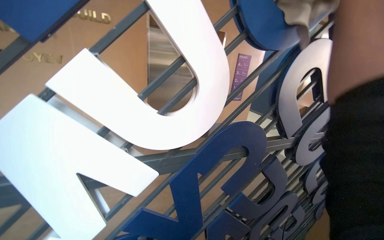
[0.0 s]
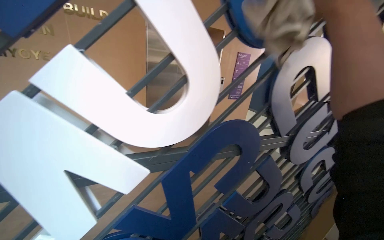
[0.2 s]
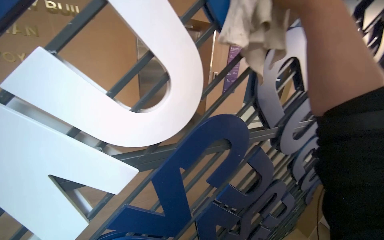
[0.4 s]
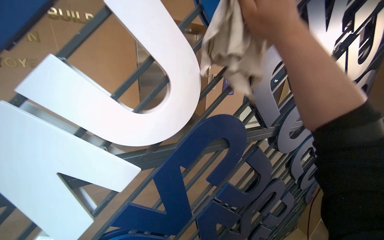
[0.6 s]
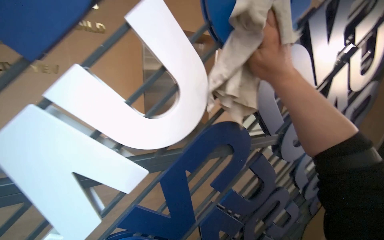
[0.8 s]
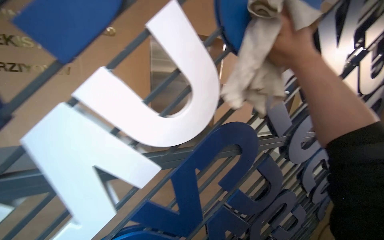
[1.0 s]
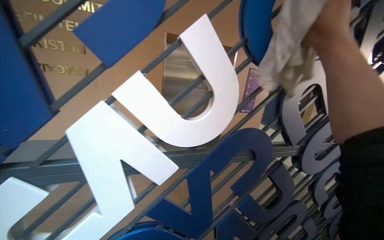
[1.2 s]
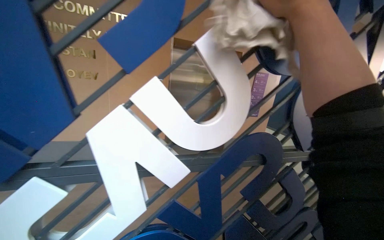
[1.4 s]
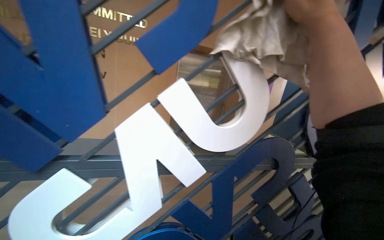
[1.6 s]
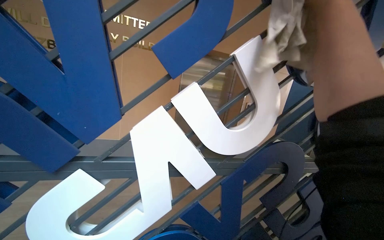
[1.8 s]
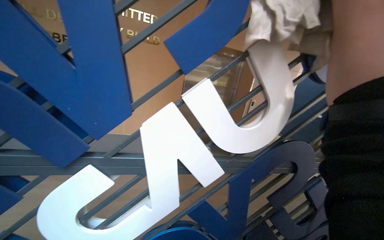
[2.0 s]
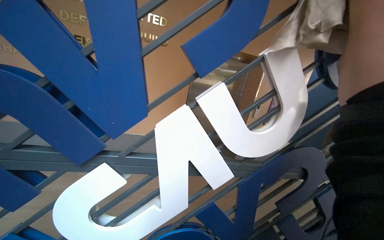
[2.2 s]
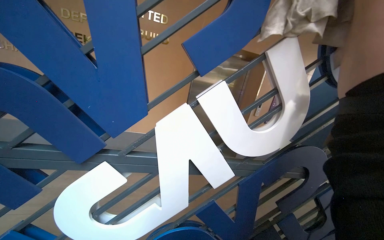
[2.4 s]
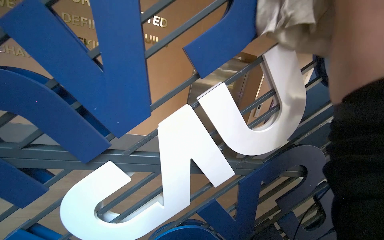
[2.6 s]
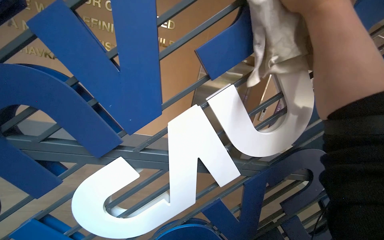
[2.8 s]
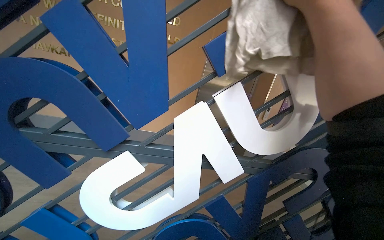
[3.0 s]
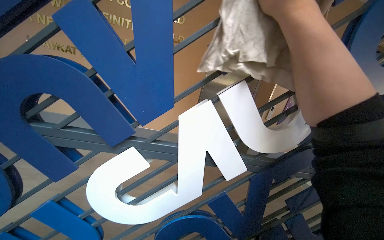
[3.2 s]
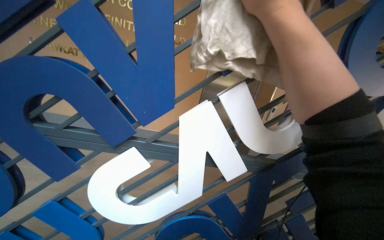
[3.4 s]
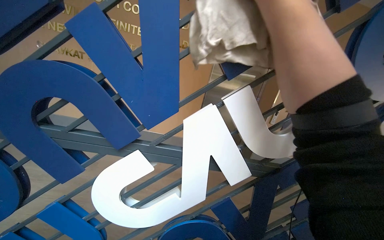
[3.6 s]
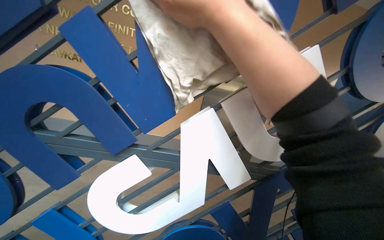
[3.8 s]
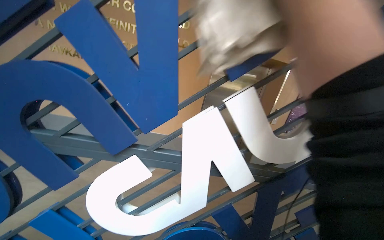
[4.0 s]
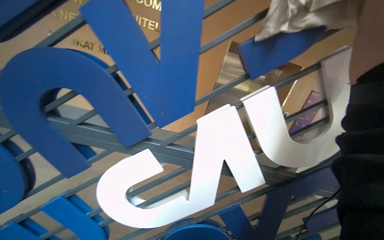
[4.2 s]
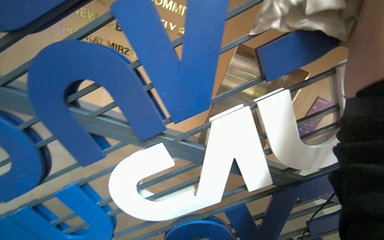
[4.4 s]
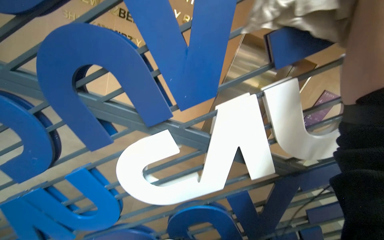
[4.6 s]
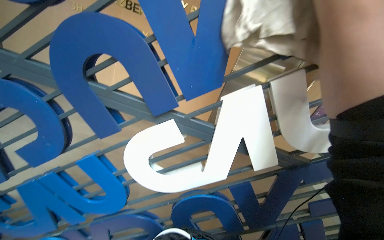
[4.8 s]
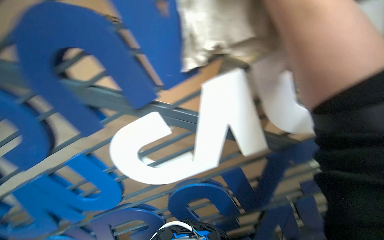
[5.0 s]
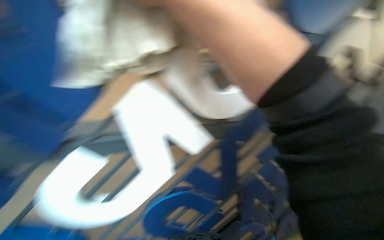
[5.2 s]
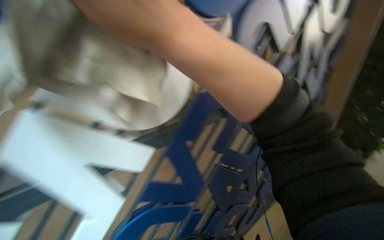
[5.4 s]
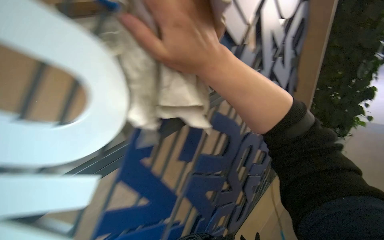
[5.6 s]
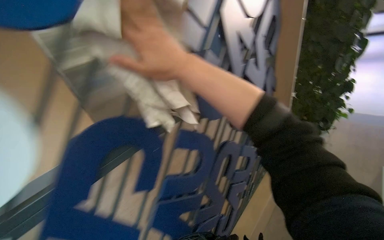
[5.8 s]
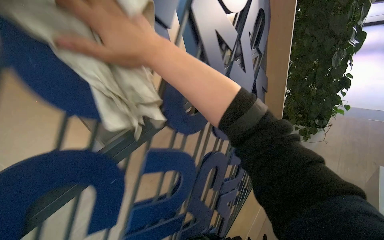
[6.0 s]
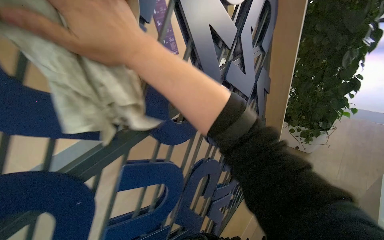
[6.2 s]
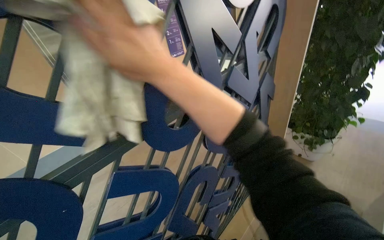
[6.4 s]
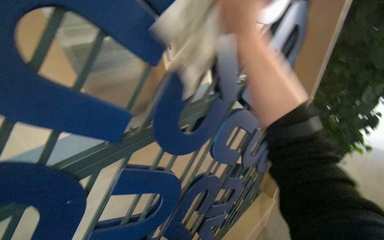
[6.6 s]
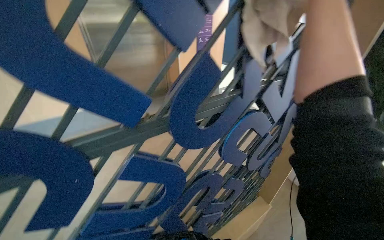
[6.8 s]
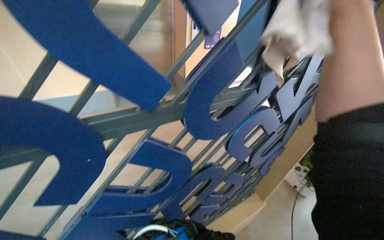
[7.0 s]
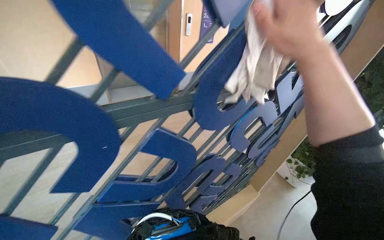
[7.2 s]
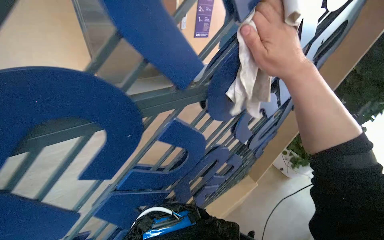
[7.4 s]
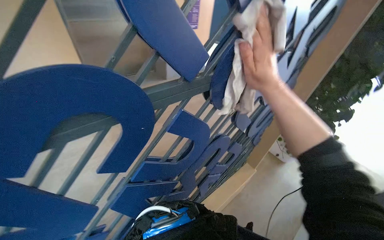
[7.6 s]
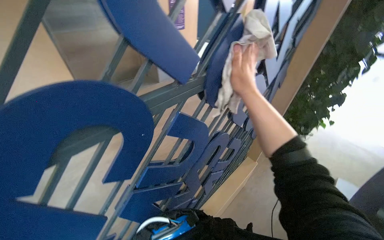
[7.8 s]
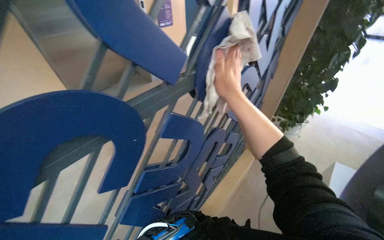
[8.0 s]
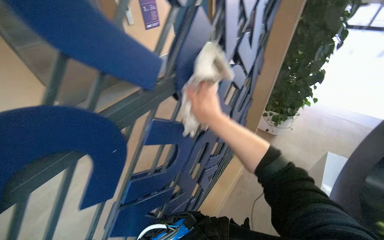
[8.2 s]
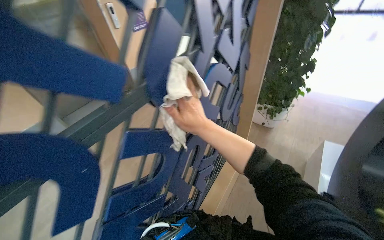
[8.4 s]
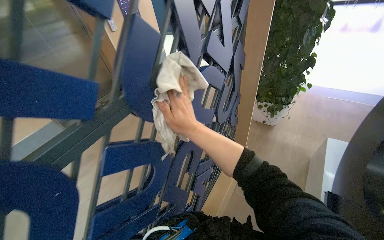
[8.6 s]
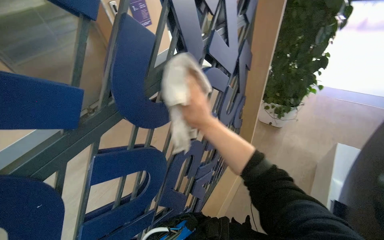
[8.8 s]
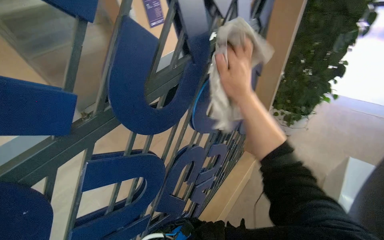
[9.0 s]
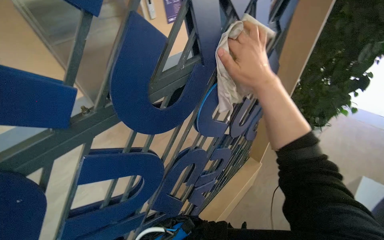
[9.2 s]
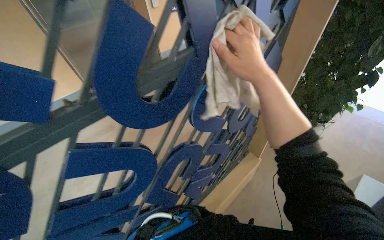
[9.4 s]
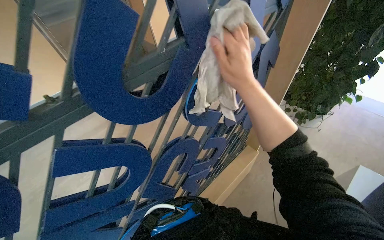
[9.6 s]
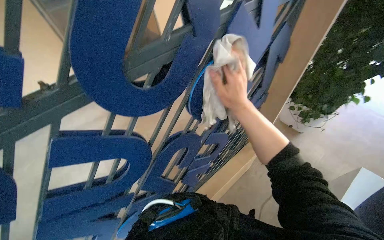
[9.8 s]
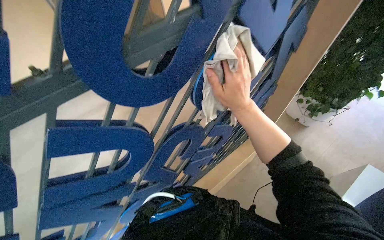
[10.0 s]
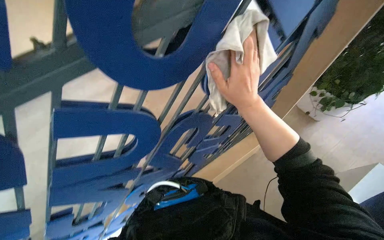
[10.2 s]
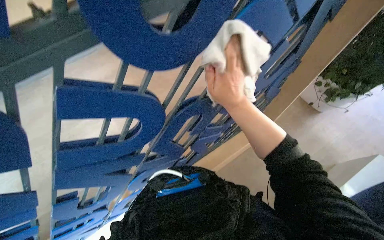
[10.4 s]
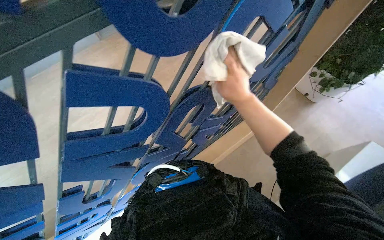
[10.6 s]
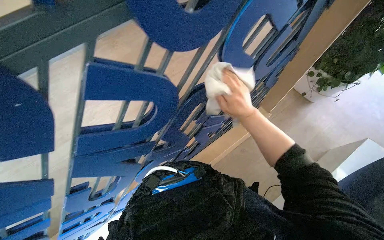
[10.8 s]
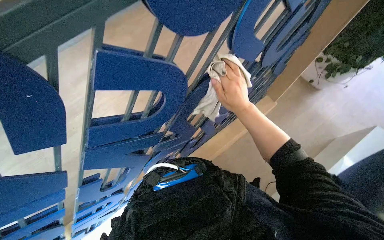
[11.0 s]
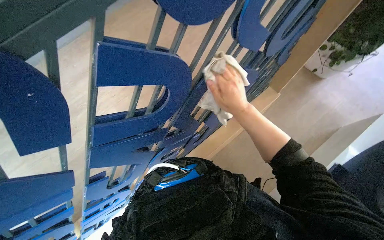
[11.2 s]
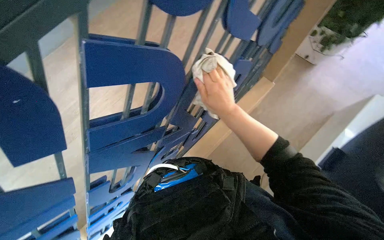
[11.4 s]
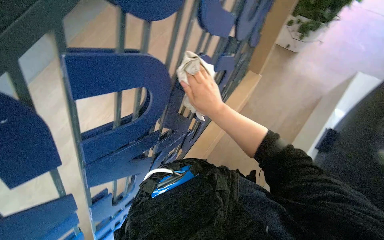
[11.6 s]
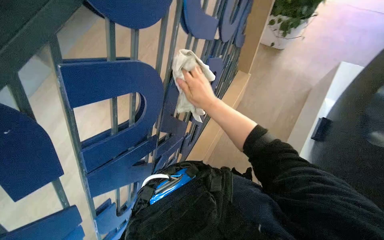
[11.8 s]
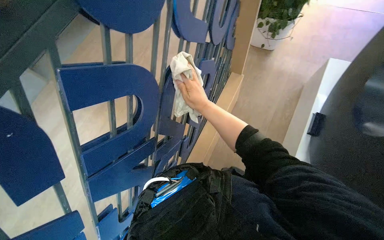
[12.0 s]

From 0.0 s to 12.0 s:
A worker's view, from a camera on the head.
Job: wiping surfaces.
The whole recording: Wiping blue display structure. The worker continues wiping the blue display structure with a white cloth.
From 1.6 s to 3.0 s: The right hand moves about 5 cm to the right and comes back.
From 4.4 s to 6.0 s: The camera is carried some 50 cm. The wearer's head swings some 60 degrees to the right.
From 7.6 s to 9.0 s: The right hand is displaced farther from the camera by some 15 cm.
From 9.0 s to 10.4 s: The wearer looks some 20 degrees further downward.
From 10.4 s to 12.0 s: Everything in view rotates roughly 30 degrees counterclockwise.

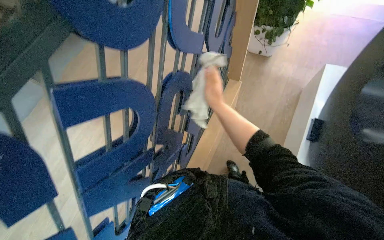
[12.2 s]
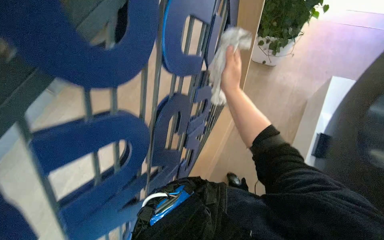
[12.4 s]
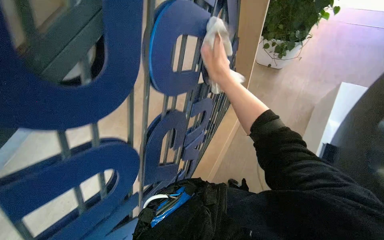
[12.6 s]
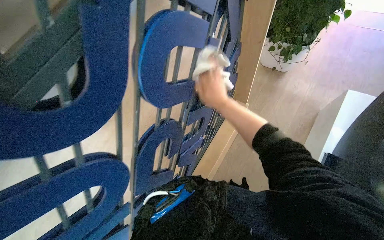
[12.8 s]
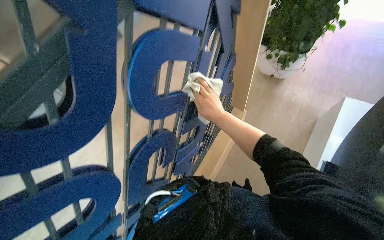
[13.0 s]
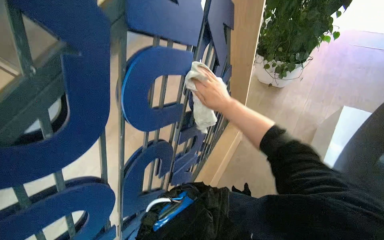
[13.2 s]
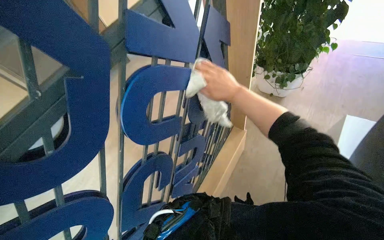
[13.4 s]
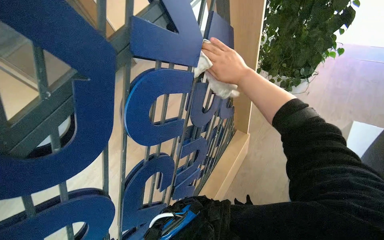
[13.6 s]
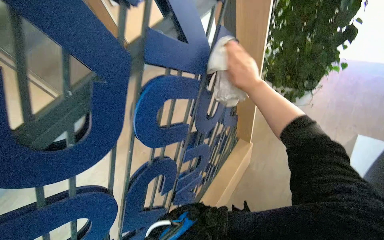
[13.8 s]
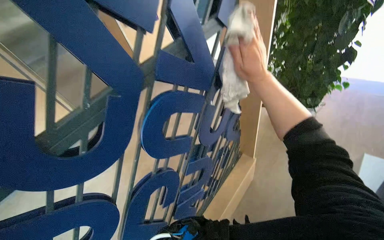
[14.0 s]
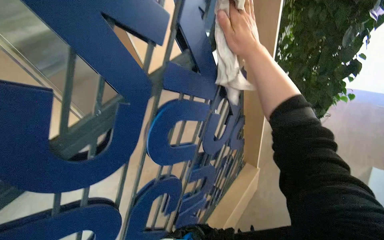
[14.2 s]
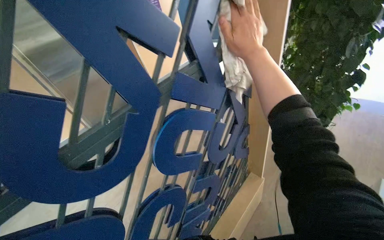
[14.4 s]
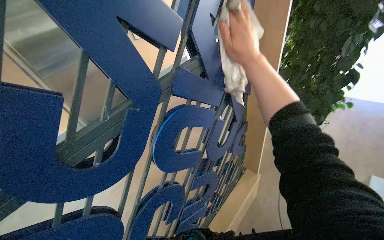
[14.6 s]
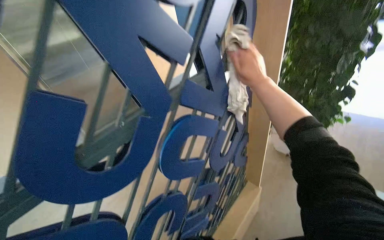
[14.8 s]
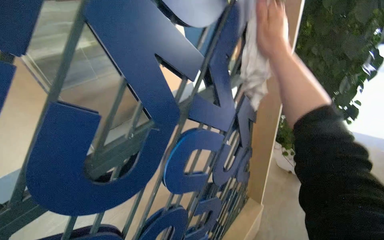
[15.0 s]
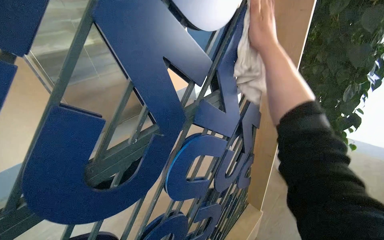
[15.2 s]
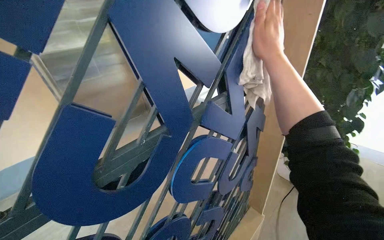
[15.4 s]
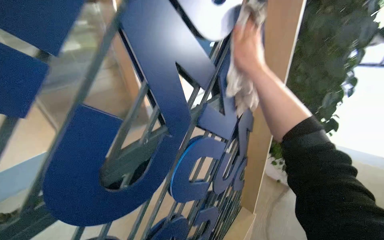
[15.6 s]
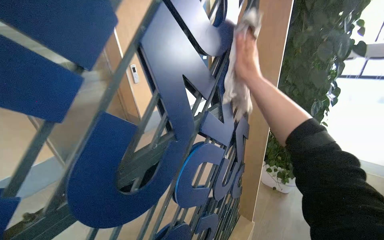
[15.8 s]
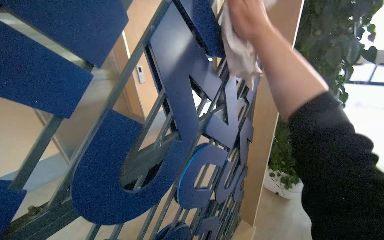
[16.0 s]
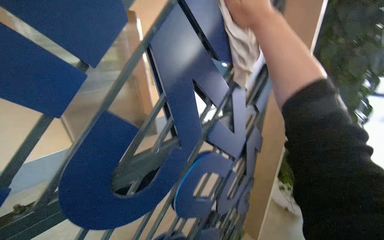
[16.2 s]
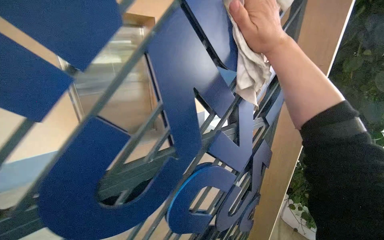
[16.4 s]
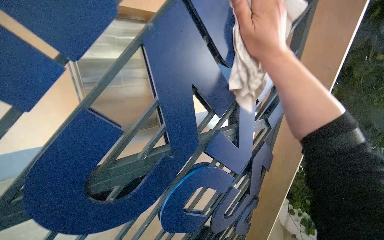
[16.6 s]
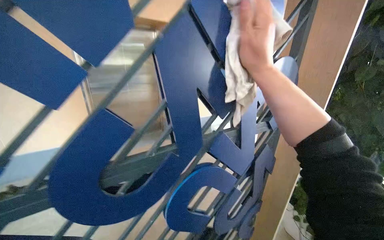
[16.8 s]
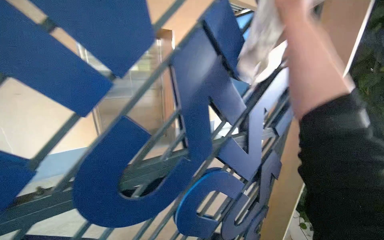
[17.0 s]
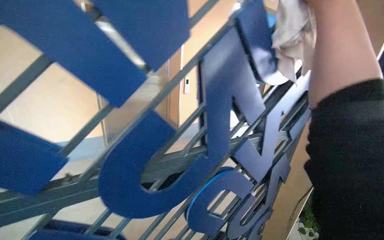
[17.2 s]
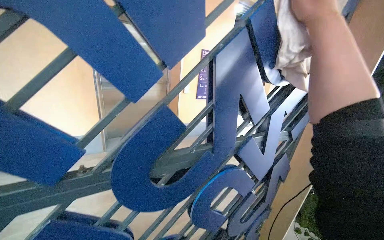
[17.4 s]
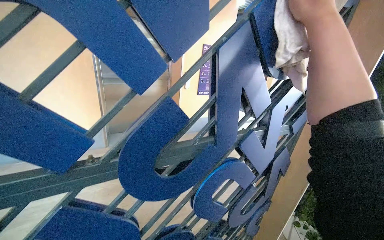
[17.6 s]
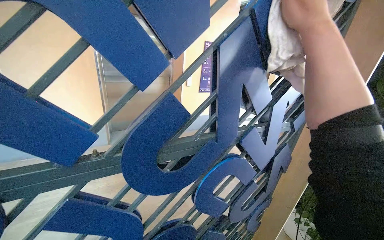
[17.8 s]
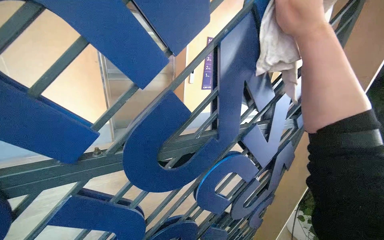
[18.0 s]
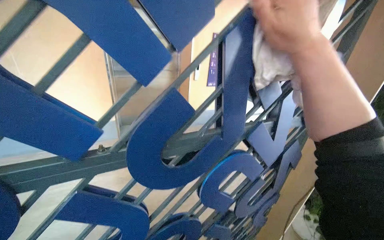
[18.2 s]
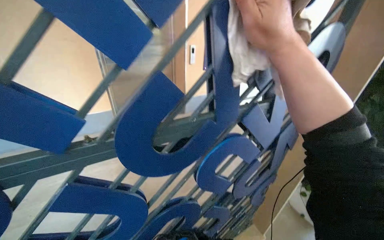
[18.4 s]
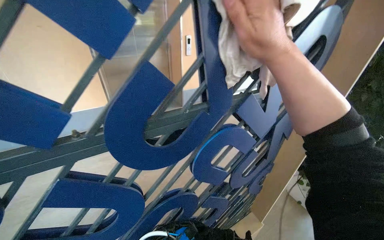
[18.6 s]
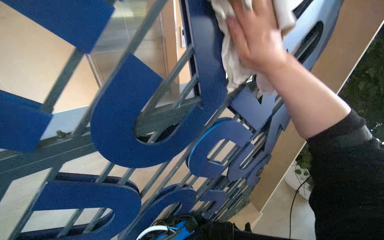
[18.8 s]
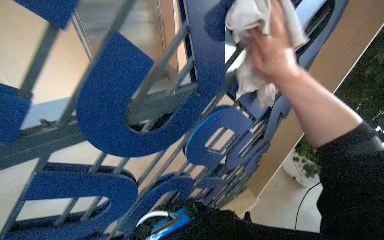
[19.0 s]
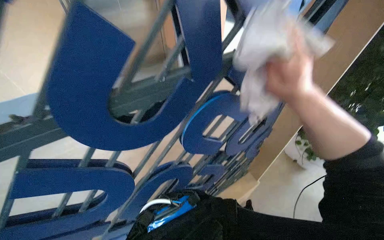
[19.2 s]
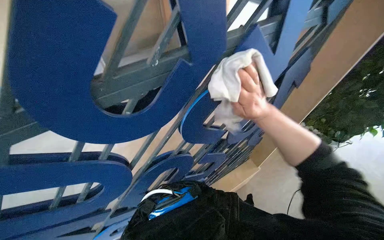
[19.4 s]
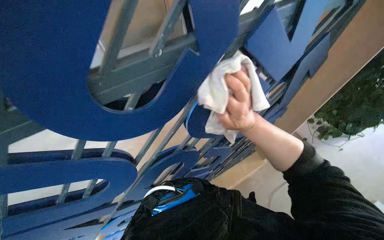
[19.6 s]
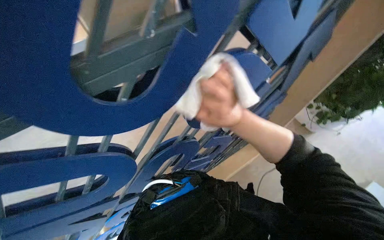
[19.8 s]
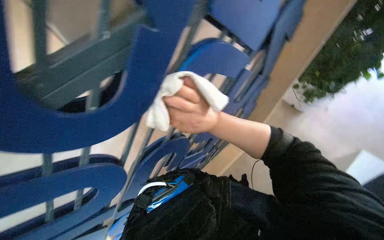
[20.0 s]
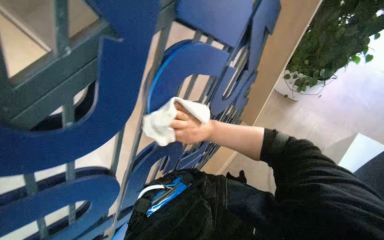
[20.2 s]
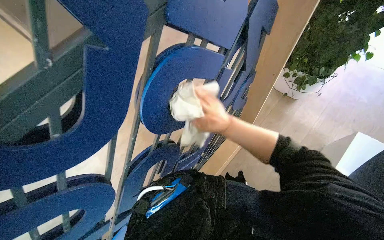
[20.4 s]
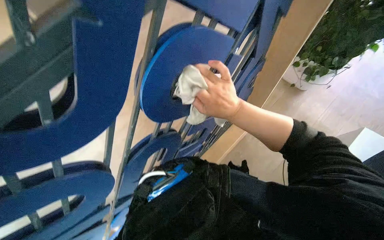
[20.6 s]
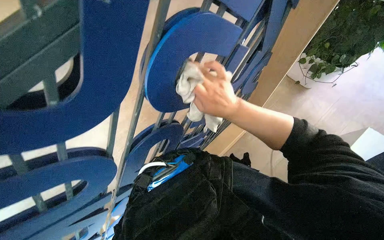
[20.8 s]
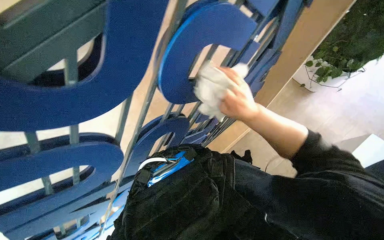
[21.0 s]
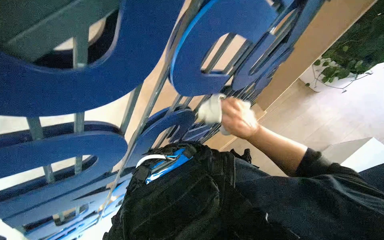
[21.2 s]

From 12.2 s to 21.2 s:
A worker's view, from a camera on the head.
Job: wiping surfaces.
The whole recording: Wiping blue display structure. The worker continues wiping the blue display structure with a white cloth.
From 12.2 s to 13.8 s: The wearer looks some 10 degrees further upward. The right hand is displaced up the picture and to the right by some 40 cm.
From 13.8 s to 15.2 s: The view tips upward by some 20 degrees. The right hand shifts approximately 30 cm up the picture.
From 15.2 s to 16.6 s: The right hand travels nearer to the camera by about 10 cm.
From 18.2 s to 19.8 s: The camera pitches downward, by some 35 degrees. The right hand heads down the picture and farther from the camera, covering about 40 cm.
From 19.8 s to 21.2 s: The view tilts about 10 degrees downward. The right hand is displaced farther from the camera and to the right by roughly 20 cm.
